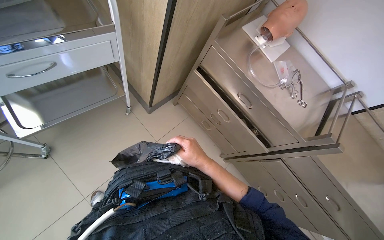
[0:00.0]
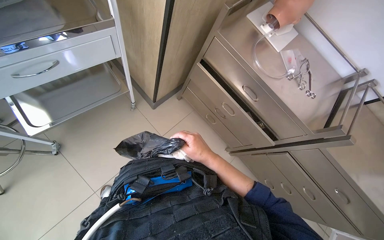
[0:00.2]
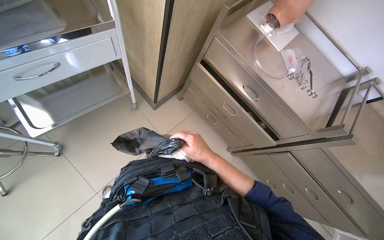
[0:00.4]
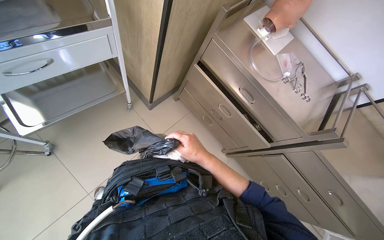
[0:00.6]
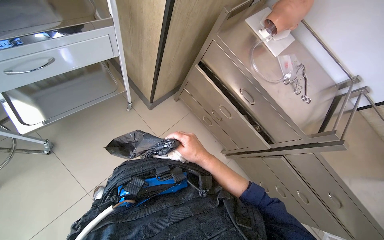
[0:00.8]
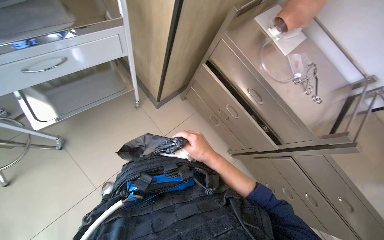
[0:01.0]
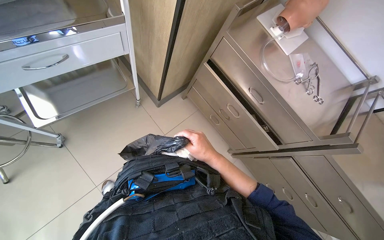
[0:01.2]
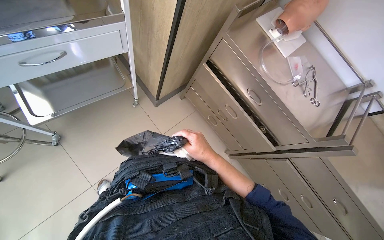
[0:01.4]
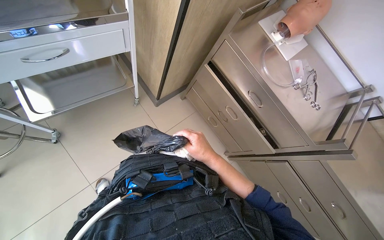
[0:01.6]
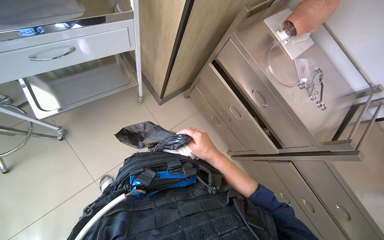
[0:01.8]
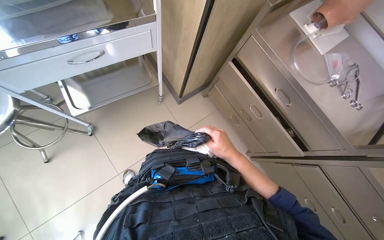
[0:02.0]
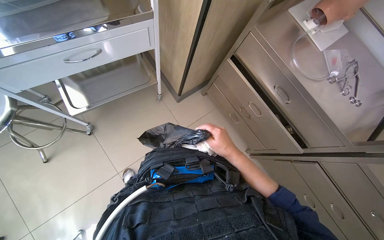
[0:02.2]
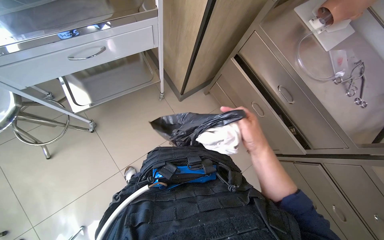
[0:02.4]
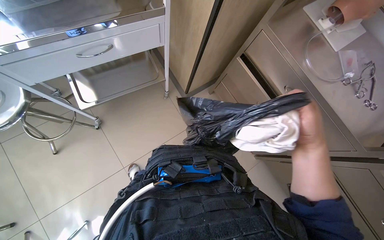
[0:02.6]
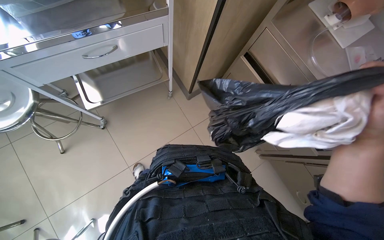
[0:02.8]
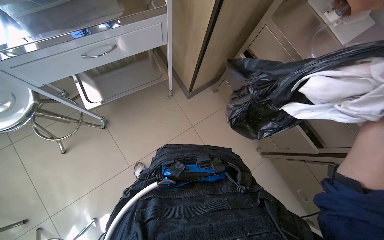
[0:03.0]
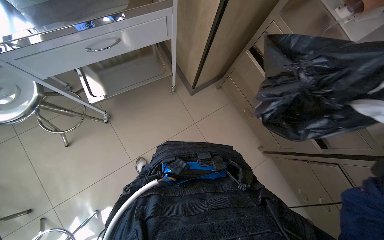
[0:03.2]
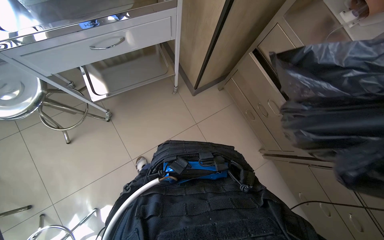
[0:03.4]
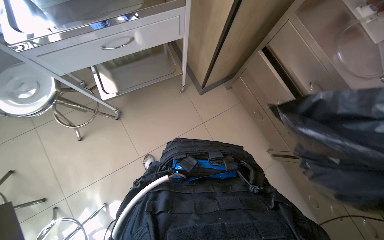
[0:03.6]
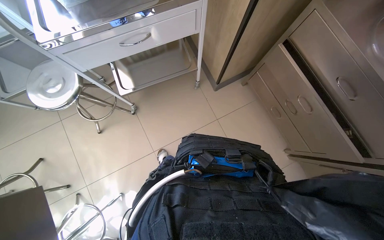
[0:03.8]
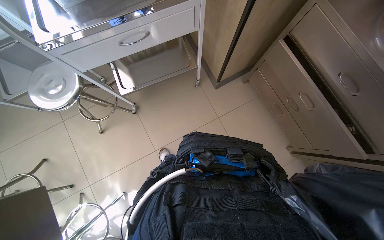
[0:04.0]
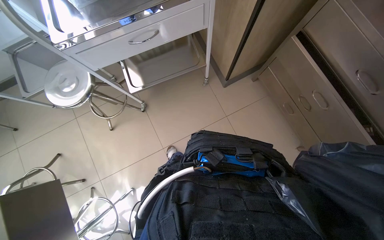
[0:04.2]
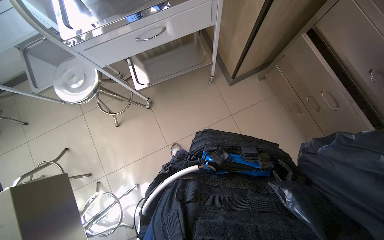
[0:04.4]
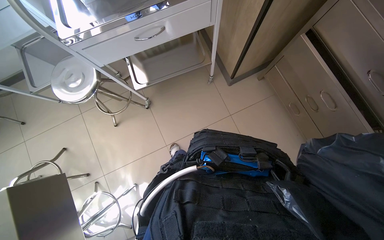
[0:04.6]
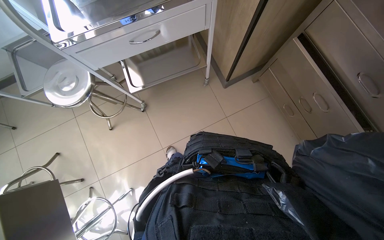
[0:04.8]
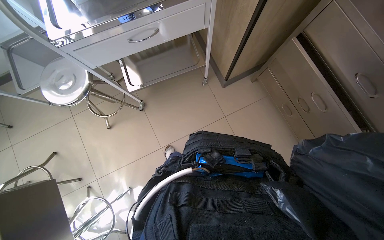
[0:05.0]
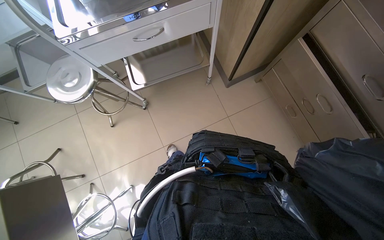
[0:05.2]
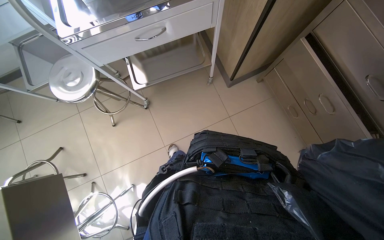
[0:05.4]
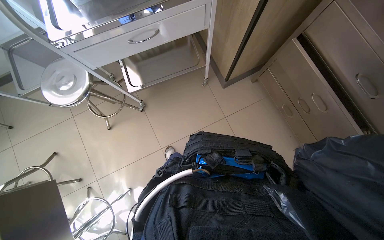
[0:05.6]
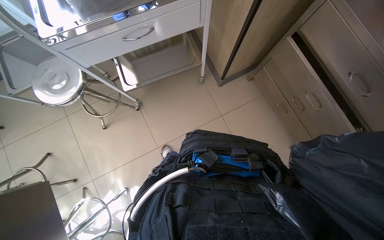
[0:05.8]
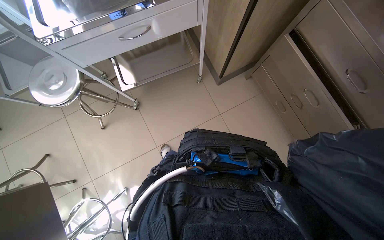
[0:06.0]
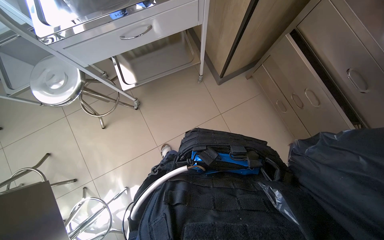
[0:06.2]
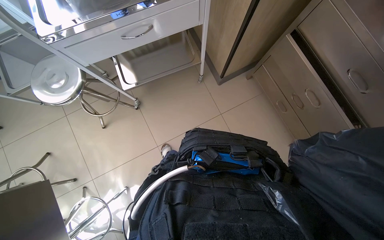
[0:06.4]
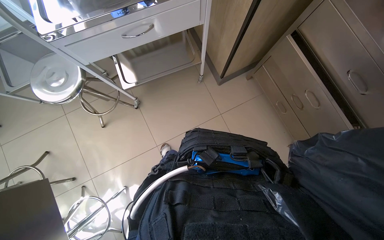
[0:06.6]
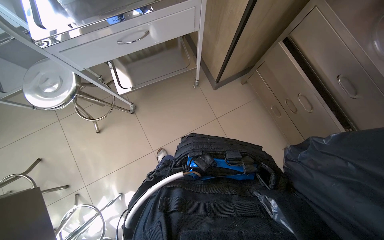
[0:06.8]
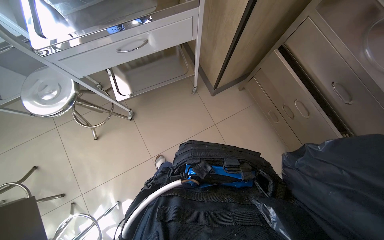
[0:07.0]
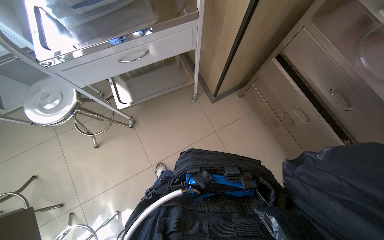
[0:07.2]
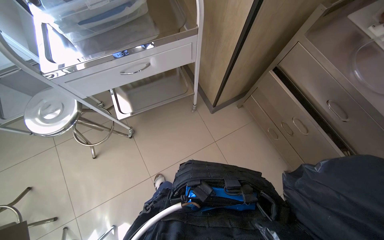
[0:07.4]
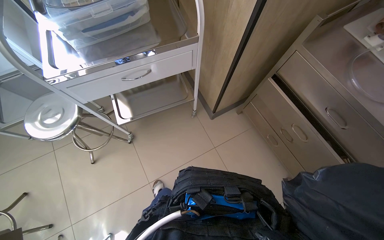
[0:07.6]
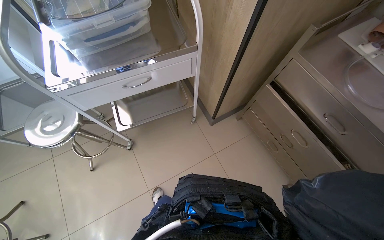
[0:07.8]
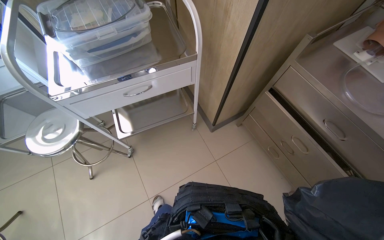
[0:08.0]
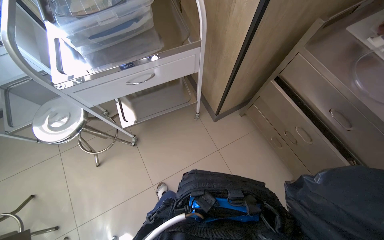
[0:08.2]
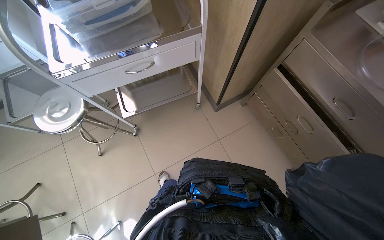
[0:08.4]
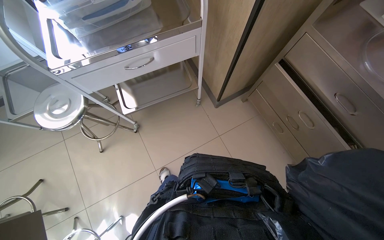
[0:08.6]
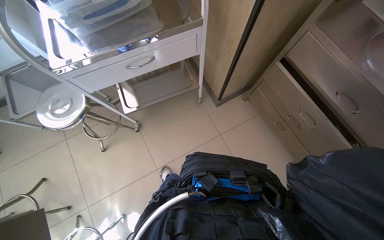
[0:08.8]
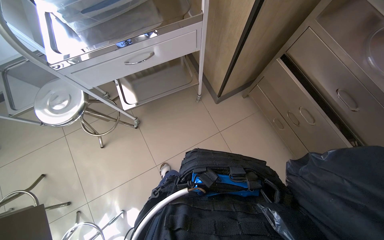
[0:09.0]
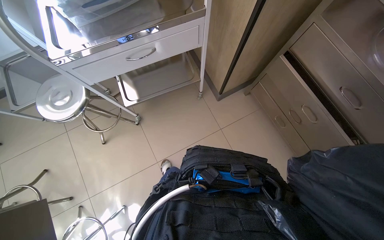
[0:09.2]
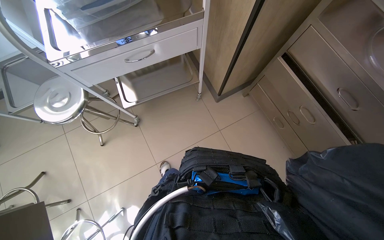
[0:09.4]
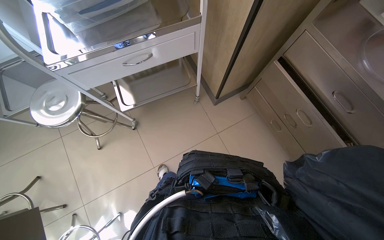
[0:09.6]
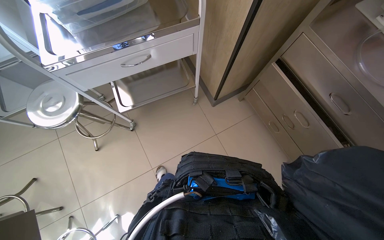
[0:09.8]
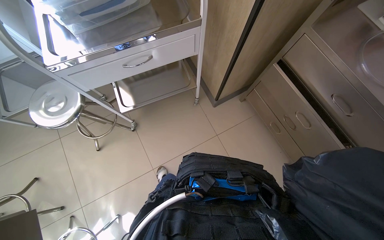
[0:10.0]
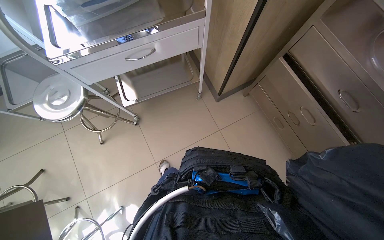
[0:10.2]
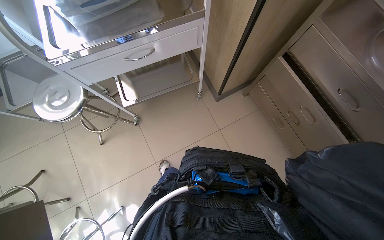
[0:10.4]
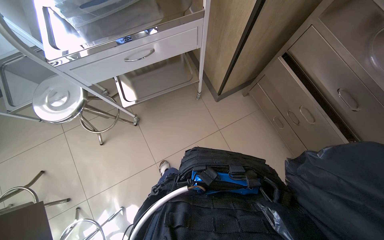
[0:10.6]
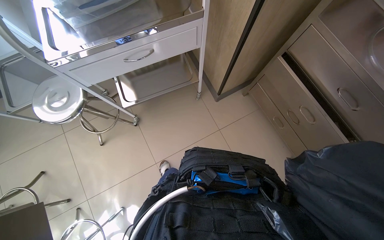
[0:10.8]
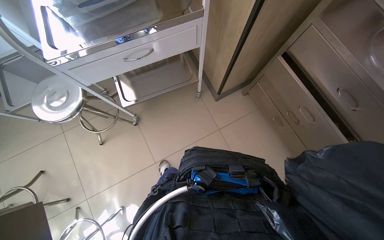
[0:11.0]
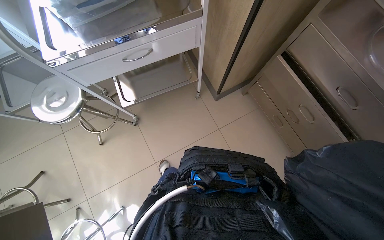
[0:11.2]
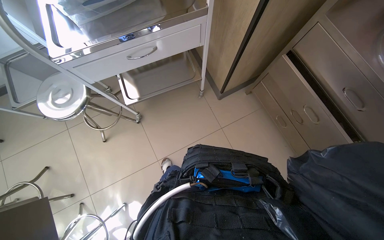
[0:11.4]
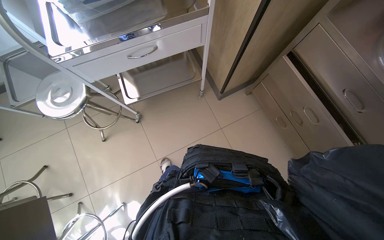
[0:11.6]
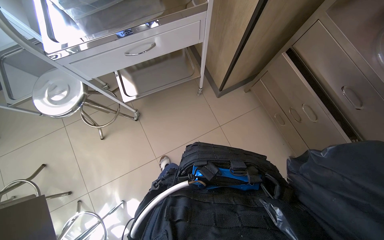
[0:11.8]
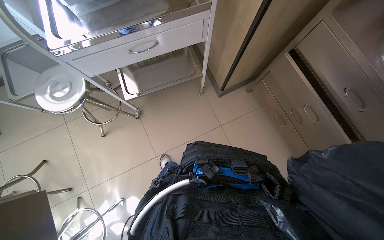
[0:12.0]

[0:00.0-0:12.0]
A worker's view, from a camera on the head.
Job: wiping surfaces.
The whole recording: Wiping various surfaces in the room. The worker wipes various surfaces in the room, including tables, chairs, and trays, with a white cloth.
0:06.0 to 0:07.6: The view tips upward by approximately 10 degrees.

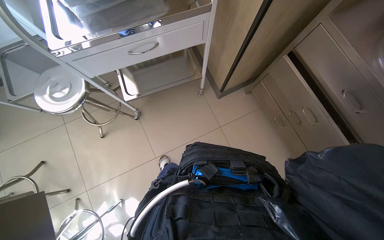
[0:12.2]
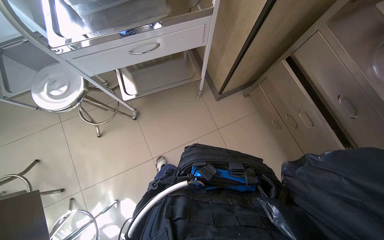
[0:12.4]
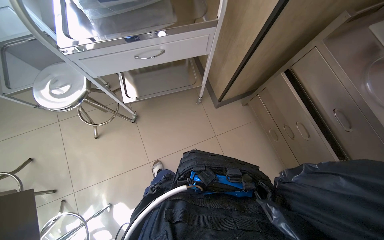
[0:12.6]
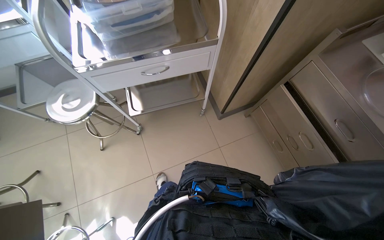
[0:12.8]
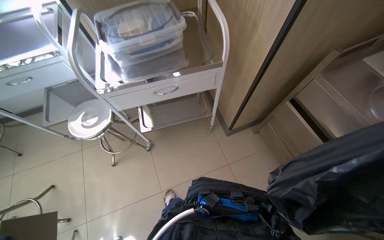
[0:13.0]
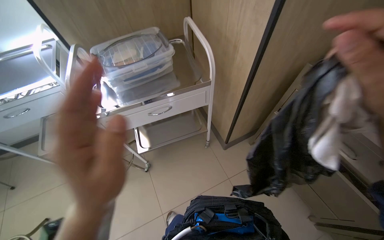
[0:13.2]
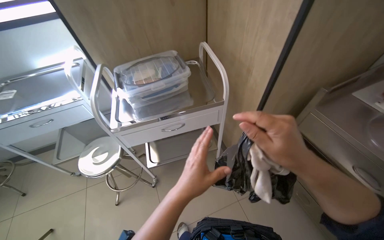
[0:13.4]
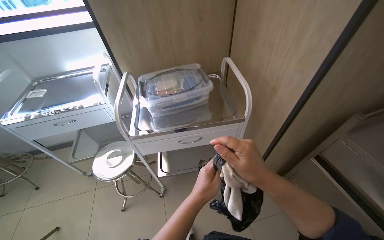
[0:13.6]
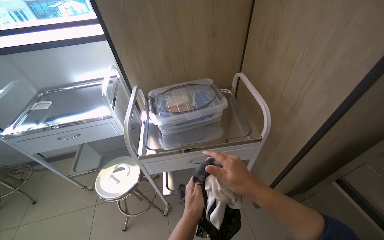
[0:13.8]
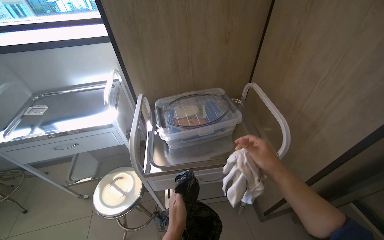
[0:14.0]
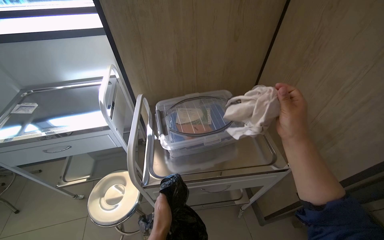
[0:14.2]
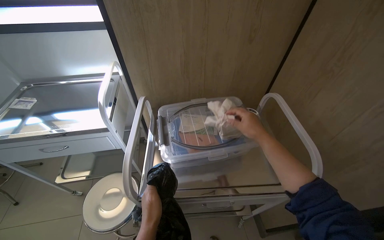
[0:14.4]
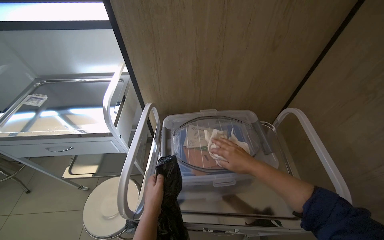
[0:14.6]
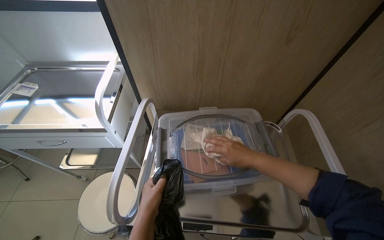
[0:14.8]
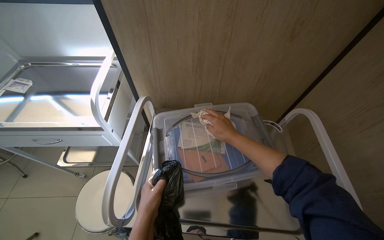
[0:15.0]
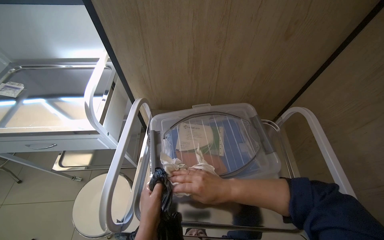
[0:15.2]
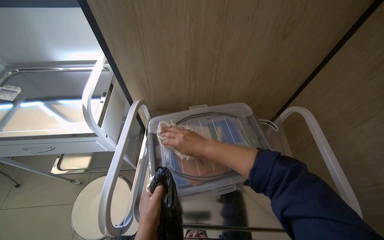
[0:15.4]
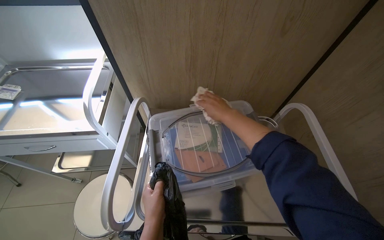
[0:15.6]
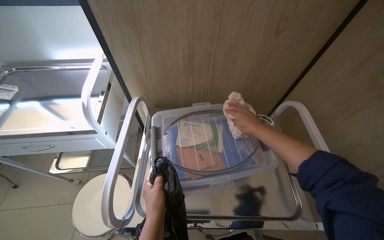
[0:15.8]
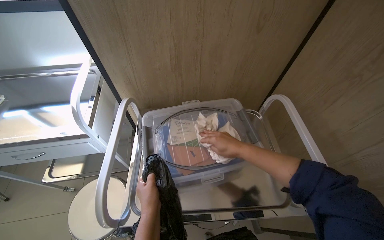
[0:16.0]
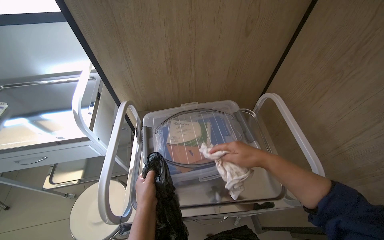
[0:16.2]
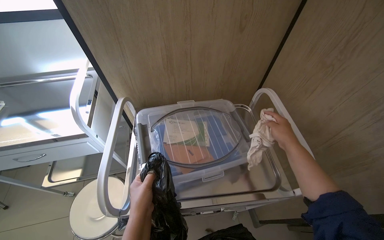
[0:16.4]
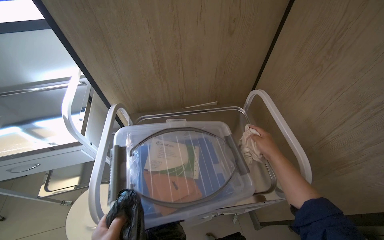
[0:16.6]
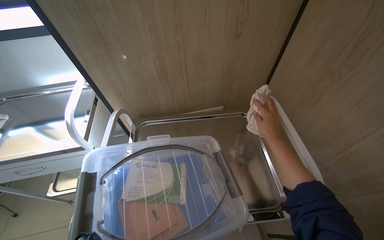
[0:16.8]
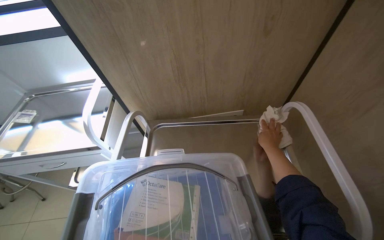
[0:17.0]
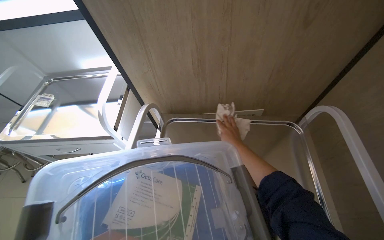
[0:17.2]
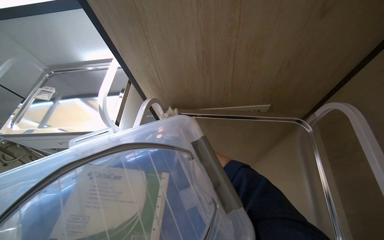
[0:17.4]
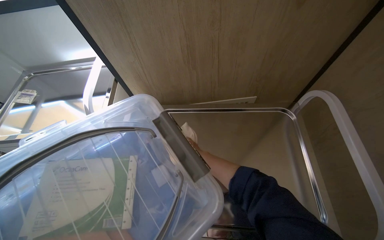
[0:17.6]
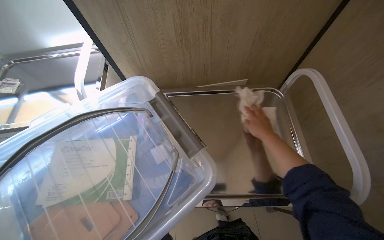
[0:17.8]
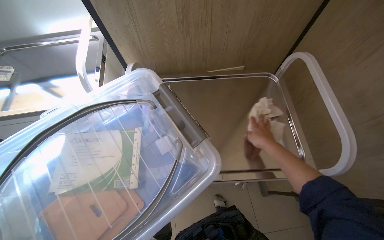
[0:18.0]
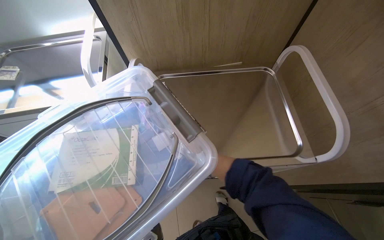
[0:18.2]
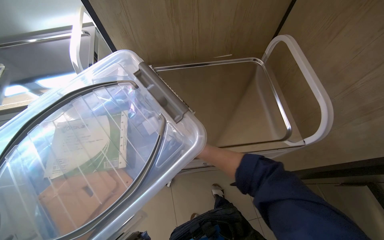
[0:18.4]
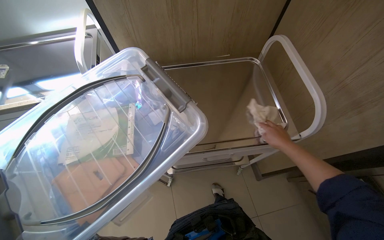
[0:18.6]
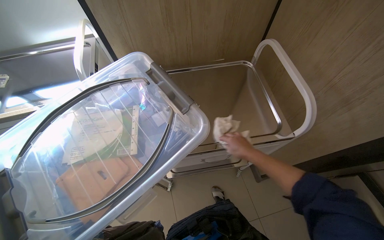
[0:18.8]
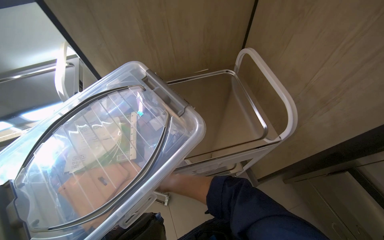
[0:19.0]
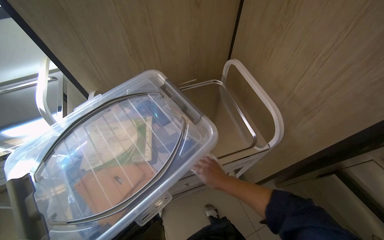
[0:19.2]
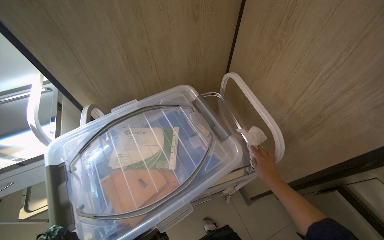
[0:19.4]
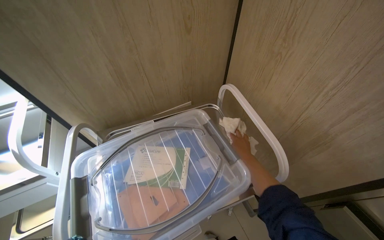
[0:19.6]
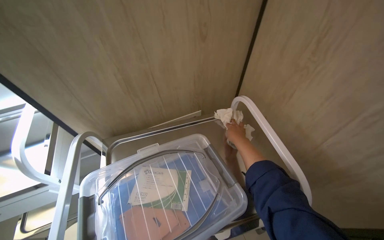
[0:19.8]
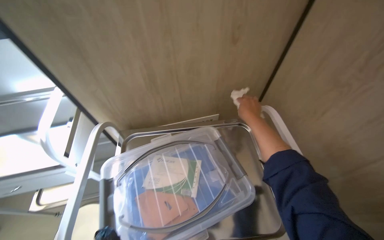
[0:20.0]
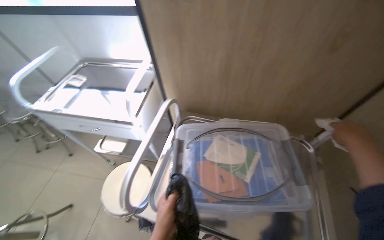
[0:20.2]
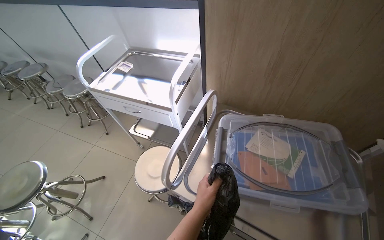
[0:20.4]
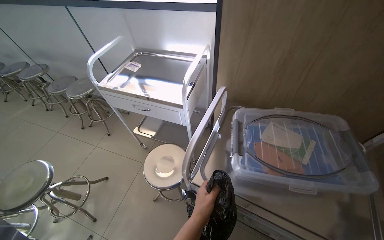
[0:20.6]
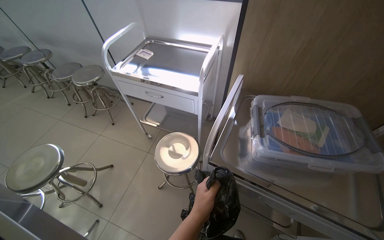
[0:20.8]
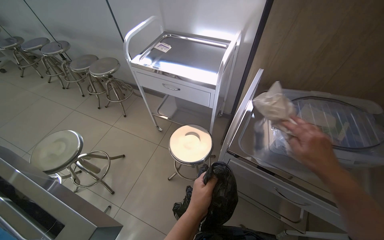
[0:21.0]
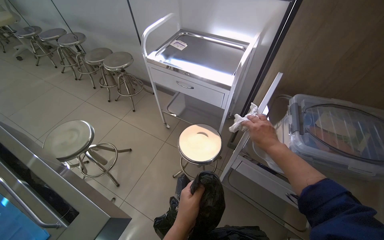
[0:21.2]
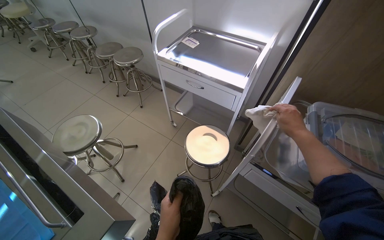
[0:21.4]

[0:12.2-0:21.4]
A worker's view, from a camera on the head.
Job: wiping surfaces.
The whole recording: Wiping various surfaces in the room. The worker wipes various surfaces in the room, including tables, chairs, and trays, with a white cloth.
0:12.2 to 0:13.8: The view tilts approximately 30 degrees upward.
0:13.8 to 0:15.2: The camera is carried about 40 cm.
0:15.2 to 0:16.8: The right hand goes approximately 30 cm to the right and up the picture.
0:16.8 to 0:18.4: The wearer looks some 20 degrees further downward. The right hand moves left and right over about 20 cm, changing direction 2 times.
0:18.4 to 0:19.8: The camera pitches upward, by roughly 15 degrees.
0:19.8 to 0:21.4: The camera travels roughly 50 cm. The head rotates about 40 degrees to the left.
